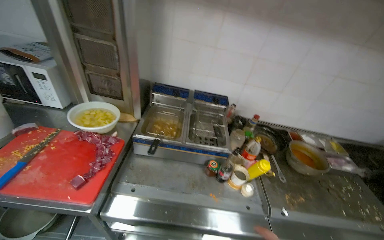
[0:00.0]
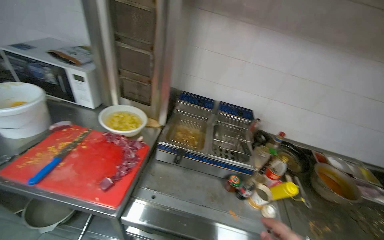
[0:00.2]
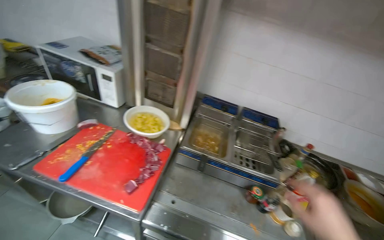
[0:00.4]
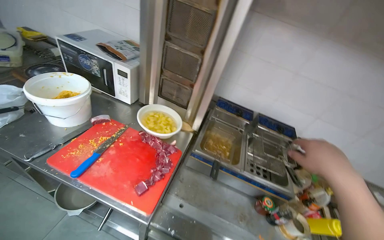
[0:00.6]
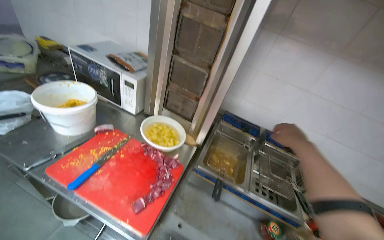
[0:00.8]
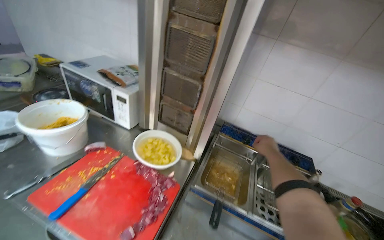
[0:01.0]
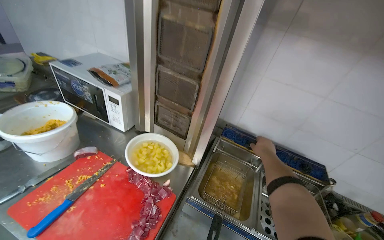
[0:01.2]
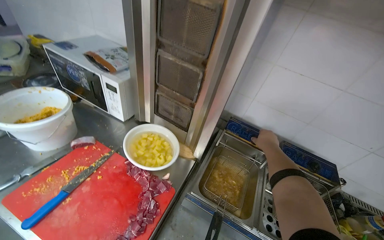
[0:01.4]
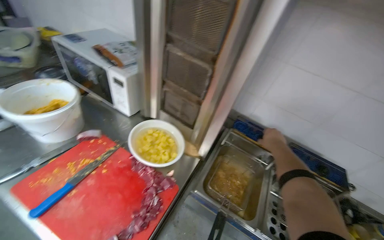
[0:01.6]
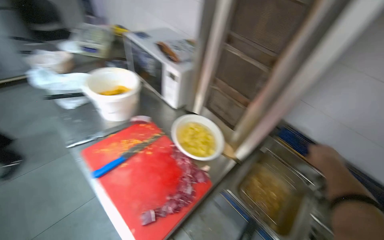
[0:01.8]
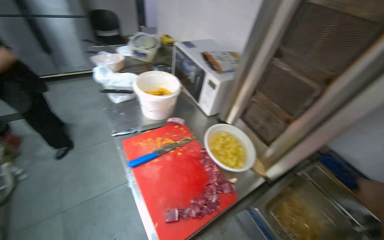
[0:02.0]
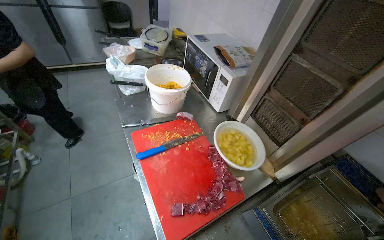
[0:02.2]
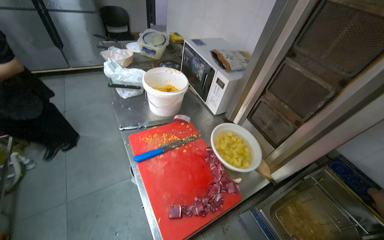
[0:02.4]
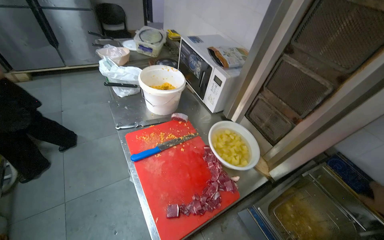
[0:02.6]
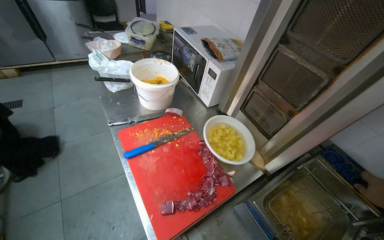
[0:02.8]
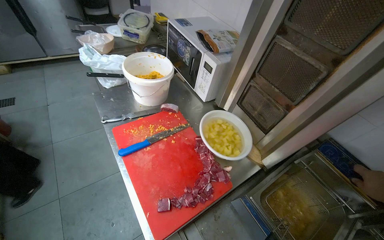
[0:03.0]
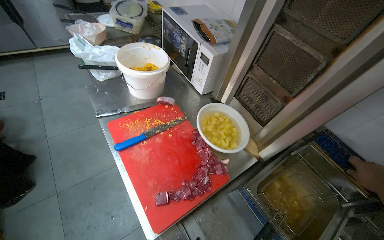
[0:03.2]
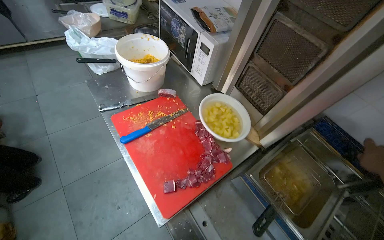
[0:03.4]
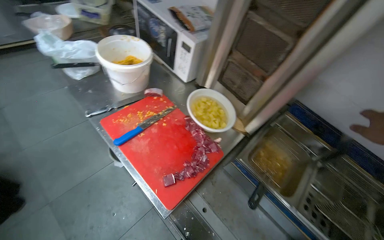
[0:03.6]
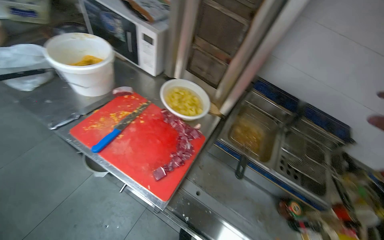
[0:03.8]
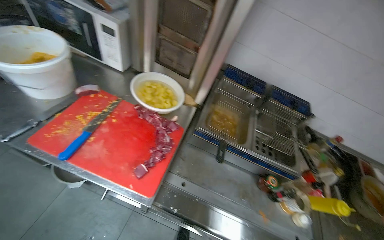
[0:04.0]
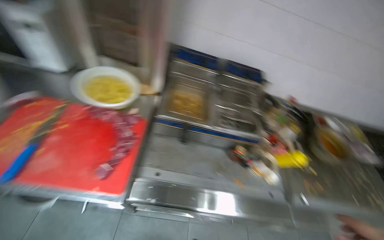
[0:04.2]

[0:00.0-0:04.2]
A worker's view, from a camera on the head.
Job: cooking food.
The whole recording: Frying diced potatoes in deep fryer. The worker places diced potatoes into a deep fryer basket and monitors them as they cook.
0:00.0 to 0:01.4: The camera travels some 40 cm. The wearer looks approximately 25 degrees further to the left.
0:01.4 to 0:02.8: The head rotates roughly 30 degrees to the left.
0:02.8 to 0:04.2: The head turns to the right by about 50 degrees. The camera pitches downward, by some 15 degrees.

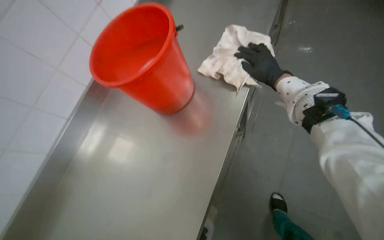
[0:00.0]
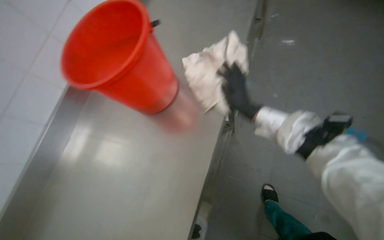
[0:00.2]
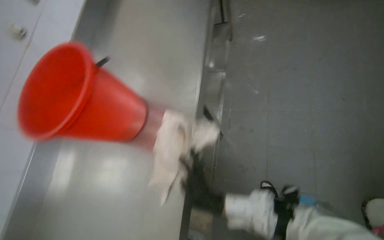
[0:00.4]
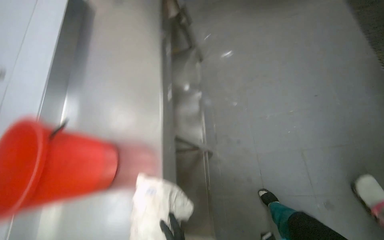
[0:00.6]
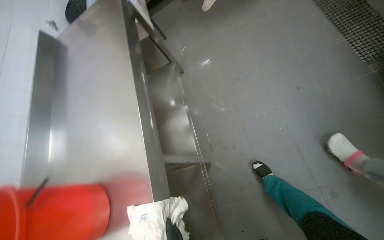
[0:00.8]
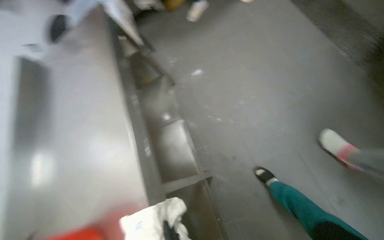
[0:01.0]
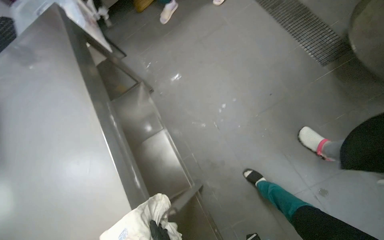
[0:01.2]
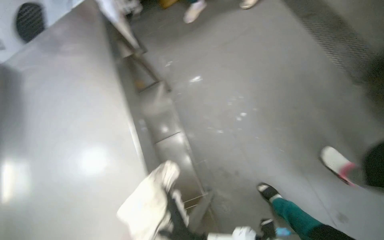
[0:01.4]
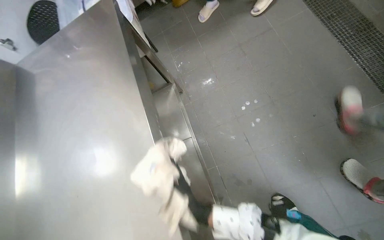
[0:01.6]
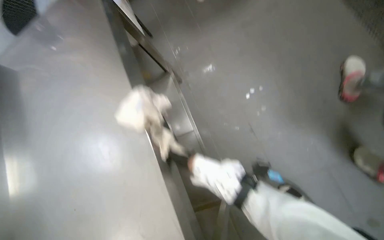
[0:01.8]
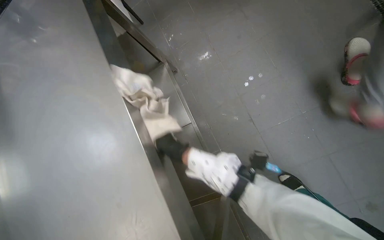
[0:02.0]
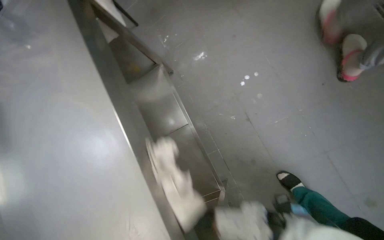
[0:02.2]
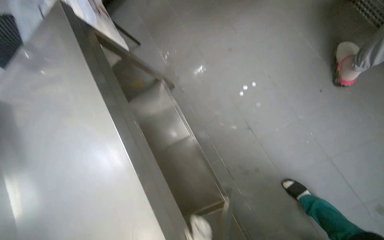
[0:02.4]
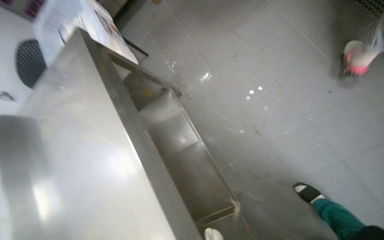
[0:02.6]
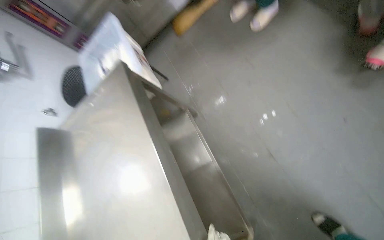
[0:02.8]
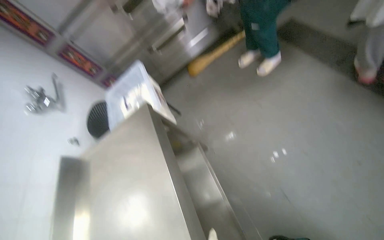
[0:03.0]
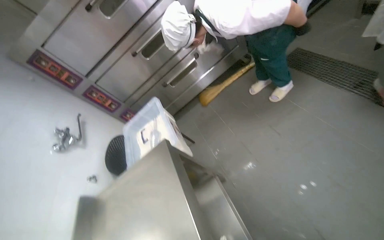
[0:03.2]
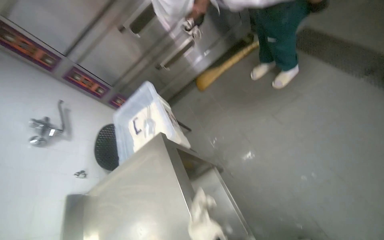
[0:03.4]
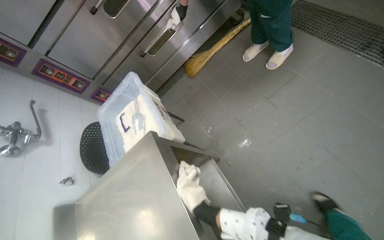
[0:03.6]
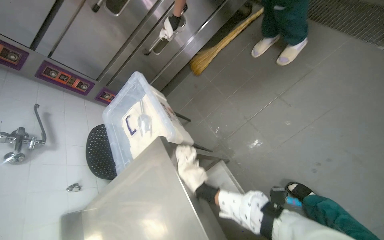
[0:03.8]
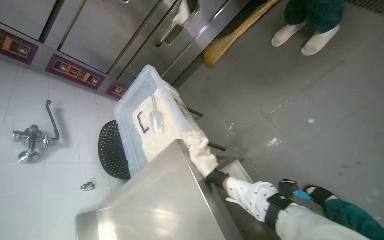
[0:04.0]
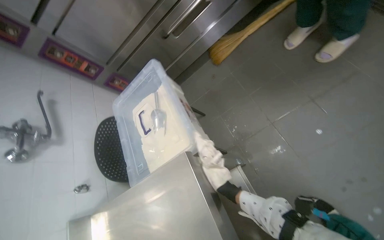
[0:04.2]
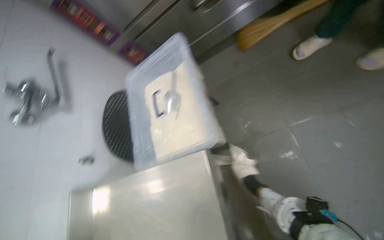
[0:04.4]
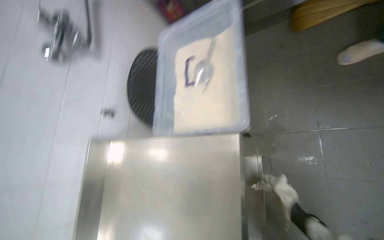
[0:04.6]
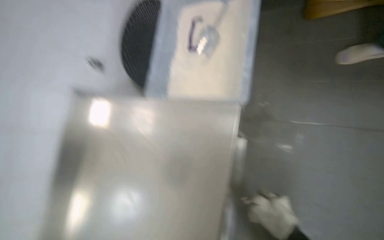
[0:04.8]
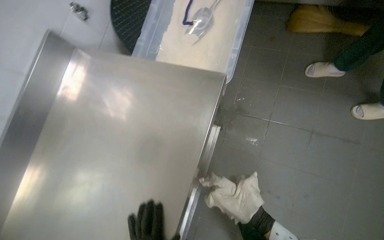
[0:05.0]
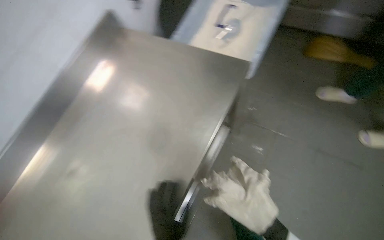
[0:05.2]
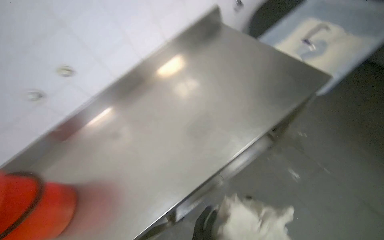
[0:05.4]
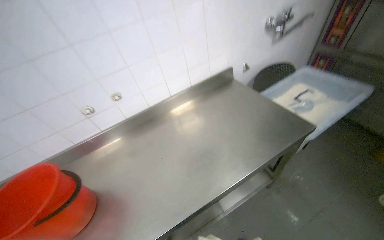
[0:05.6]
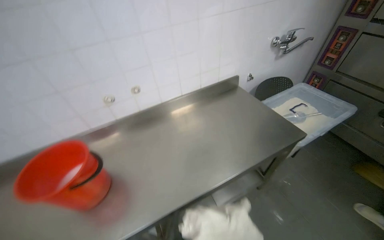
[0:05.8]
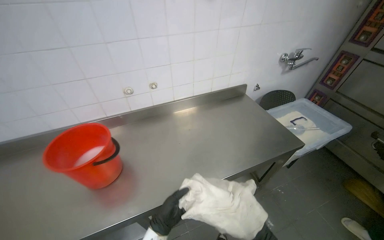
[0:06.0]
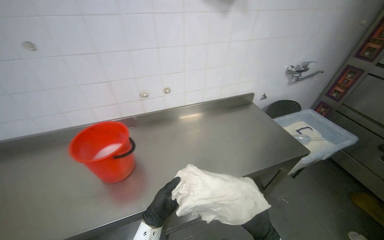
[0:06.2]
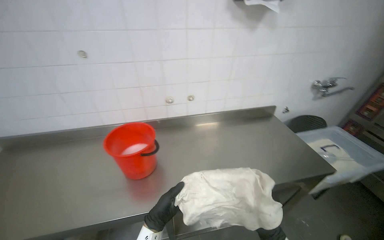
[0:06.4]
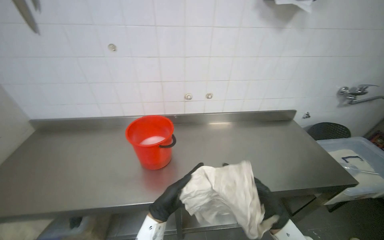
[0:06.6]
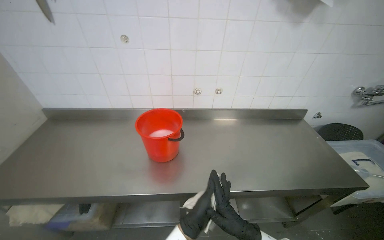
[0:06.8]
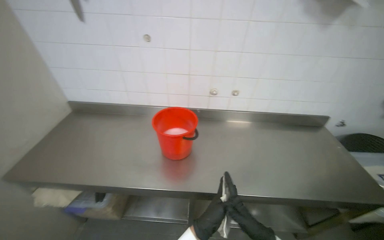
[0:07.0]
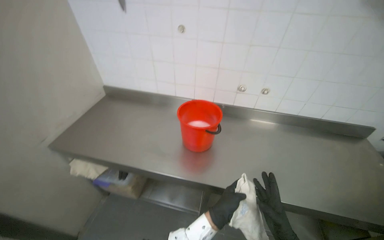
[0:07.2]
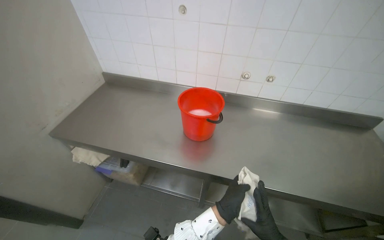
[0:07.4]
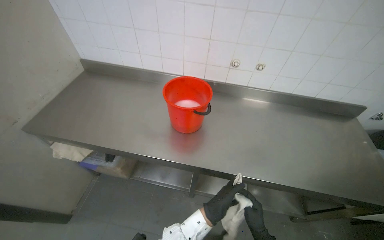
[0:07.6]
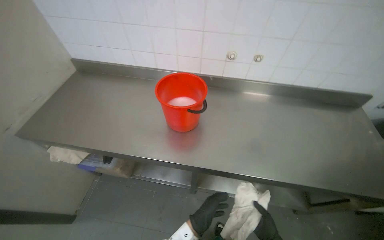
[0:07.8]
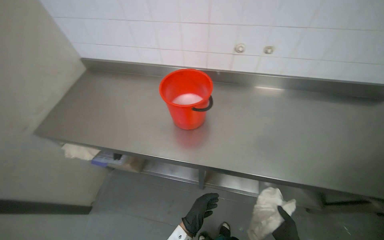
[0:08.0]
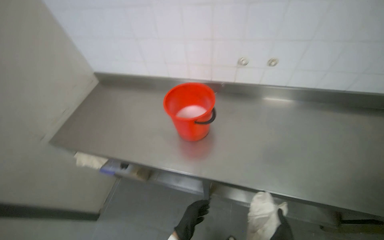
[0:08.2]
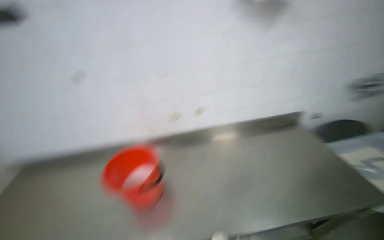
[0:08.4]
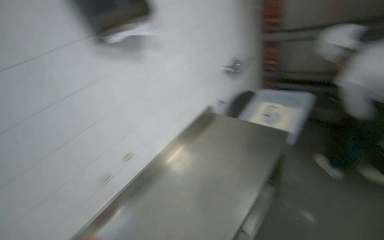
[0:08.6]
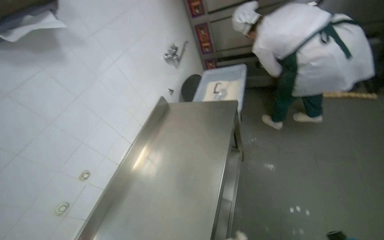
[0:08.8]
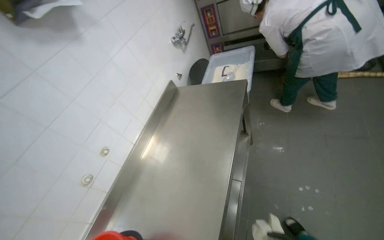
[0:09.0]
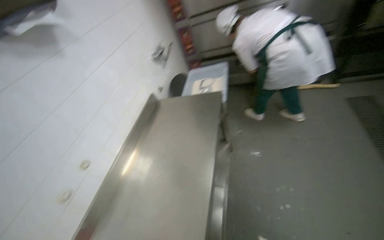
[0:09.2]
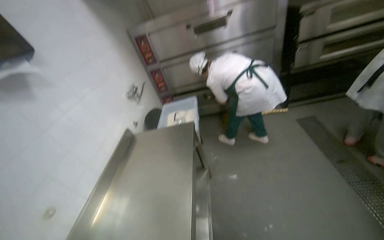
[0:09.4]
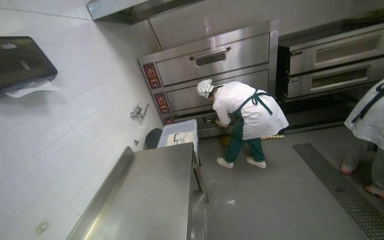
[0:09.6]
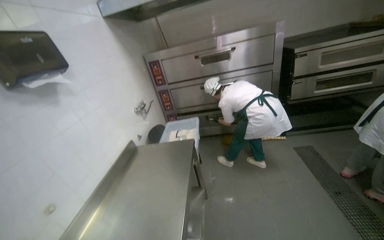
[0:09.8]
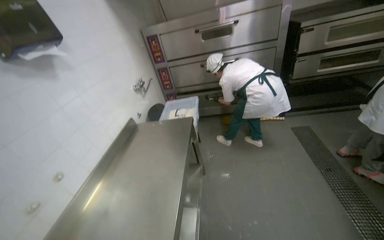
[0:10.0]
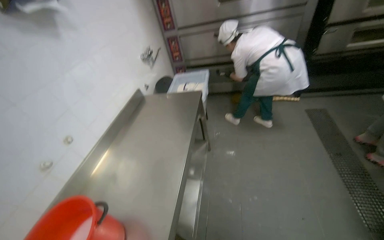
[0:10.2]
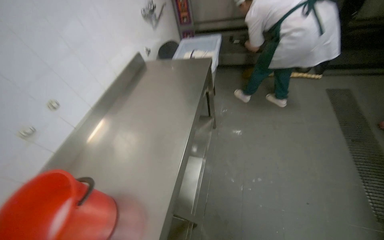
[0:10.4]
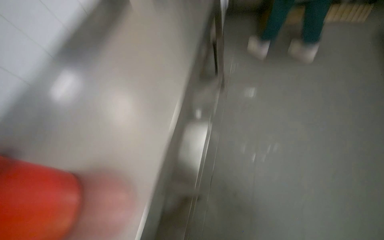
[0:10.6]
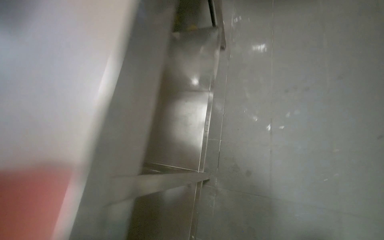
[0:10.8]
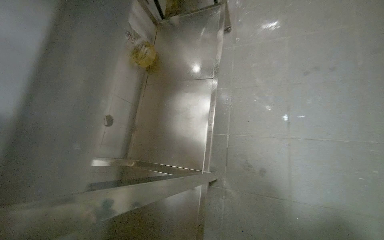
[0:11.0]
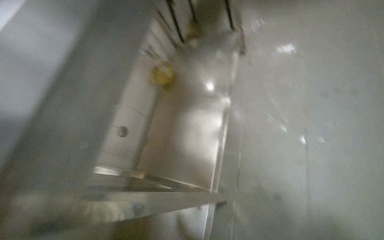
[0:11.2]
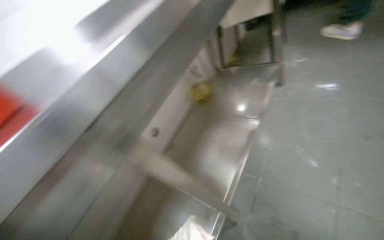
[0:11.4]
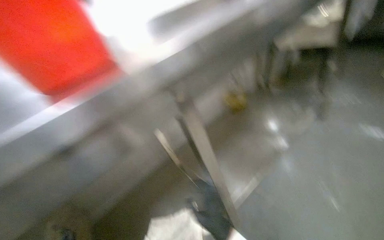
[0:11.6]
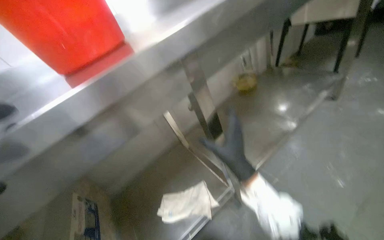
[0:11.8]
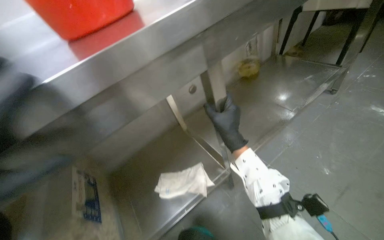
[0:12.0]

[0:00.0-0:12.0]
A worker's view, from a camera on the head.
Job: wiping surfaces.
The whole recording: Wiping stainless steel table. The worker wipes the legs and underside of the stainless steel table with a cloth.
0:00.0 to 0:01.6: The wearer moves roughly 50 cm. The wearer's head swings roughly 30 degrees to the right.
0:03.0 to 0:04.4: The camera is carried approximately 60 cm. The view tilts roughly 15 degrees downward.
0:04.4 to 0:06.0: The head travels roughly 70 cm. Everything in view rotates about 70 degrees clockwise.
0:06.0 to 0:07.6: The head rotates about 35 degrees to the left.
0:07.6 to 0:09.0: The wearer's head swings roughly 70 degrees to the right. The wearer looks about 15 degrees further upward.
0:10.4 to 0:12.0: The camera is carried some 80 cm. The head rotates some 35 degrees to the left. The view tips downward by some 15 degrees.

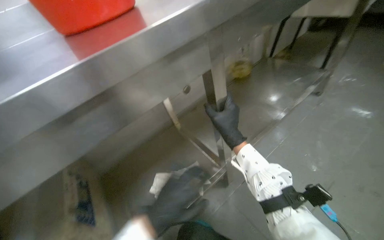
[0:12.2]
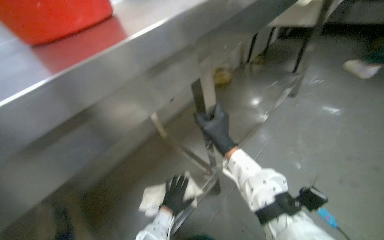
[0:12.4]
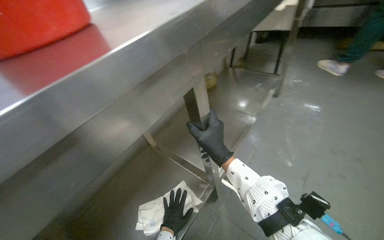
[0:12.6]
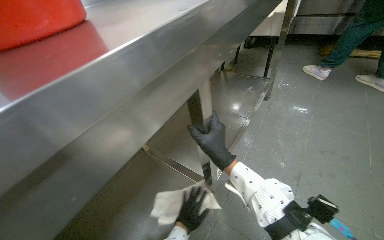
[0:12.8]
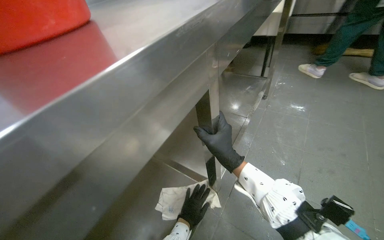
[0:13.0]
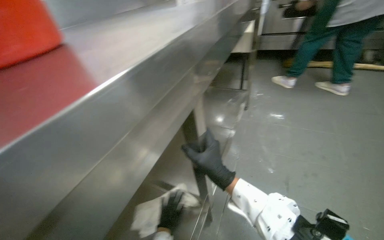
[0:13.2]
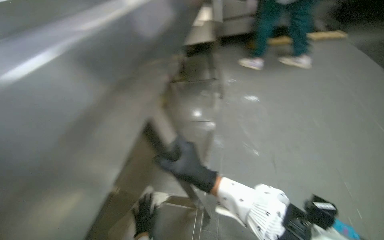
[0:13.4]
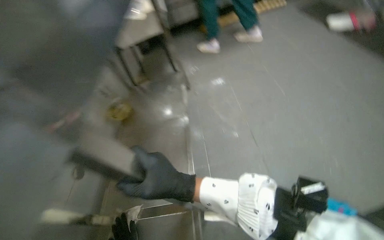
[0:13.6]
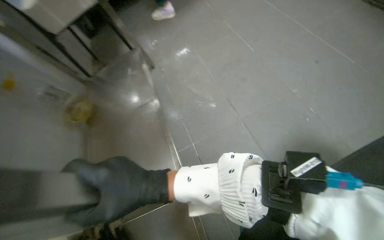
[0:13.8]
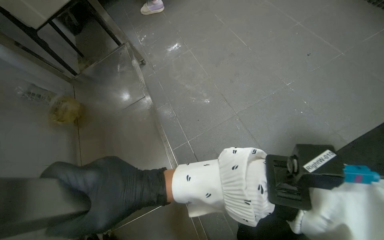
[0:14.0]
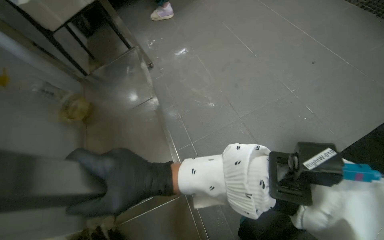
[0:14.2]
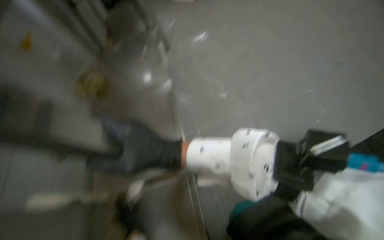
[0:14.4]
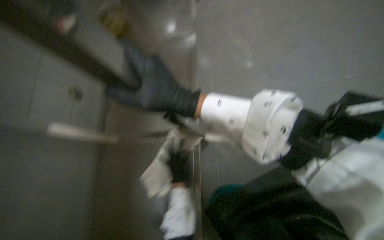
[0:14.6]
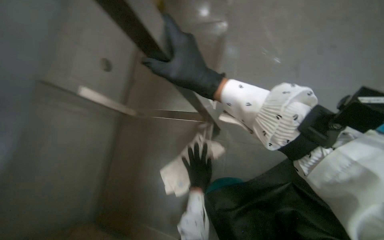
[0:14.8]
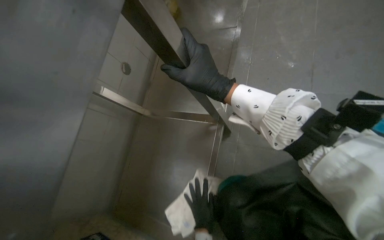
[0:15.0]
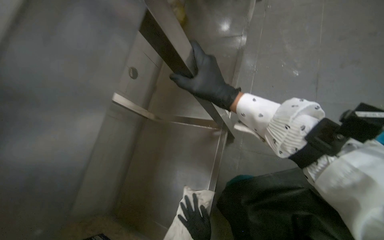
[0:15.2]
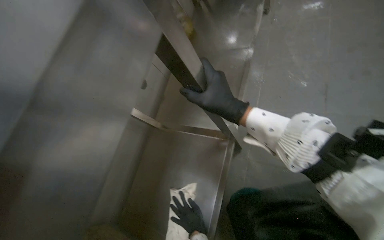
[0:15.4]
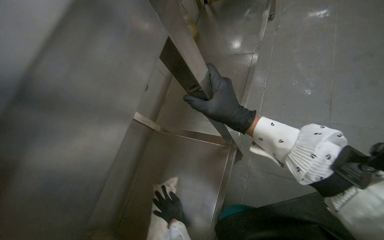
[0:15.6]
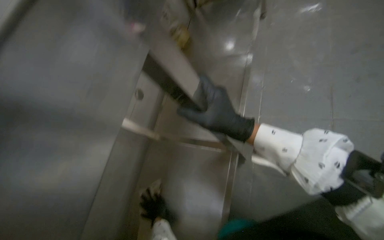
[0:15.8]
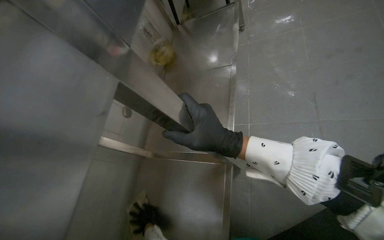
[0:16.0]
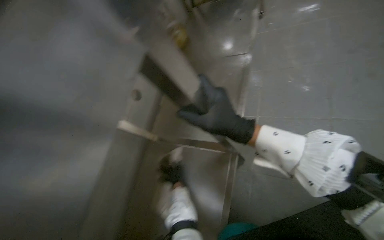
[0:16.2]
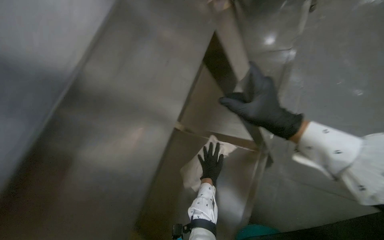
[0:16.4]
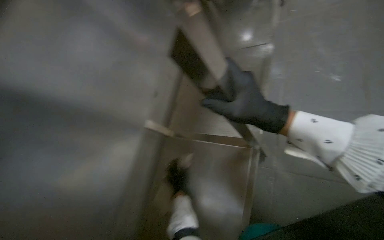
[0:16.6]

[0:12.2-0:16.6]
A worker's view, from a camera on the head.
Job: wiping surfaces.
The whole recording: Wiping stainless steel table. The worker wipes the legs and underside of the stainless steel table with a cloth.
0:12.2 to 0:13.6: The wearer's head swings about 55 degrees to the right.
0:13.6 to 0:15.2: The wearer looks approximately 20 degrees further to the left. The wearer looks about 25 degrees further downward.
